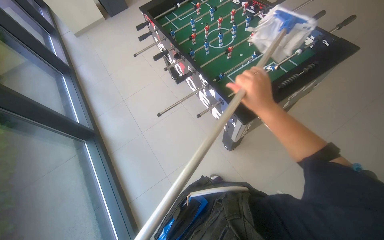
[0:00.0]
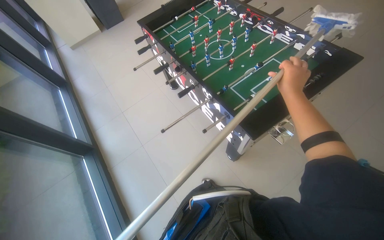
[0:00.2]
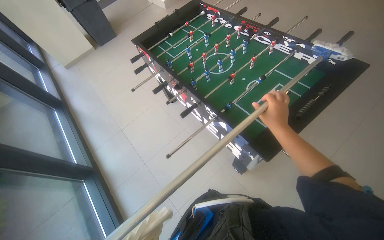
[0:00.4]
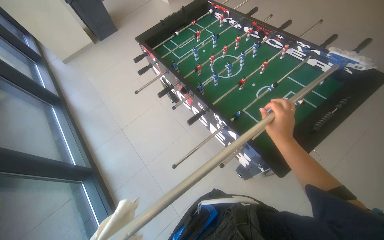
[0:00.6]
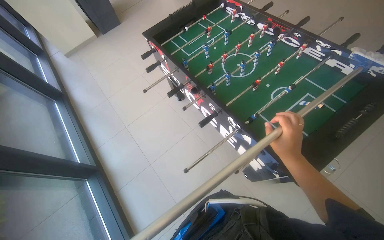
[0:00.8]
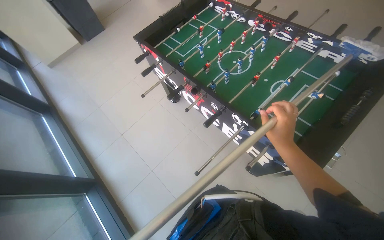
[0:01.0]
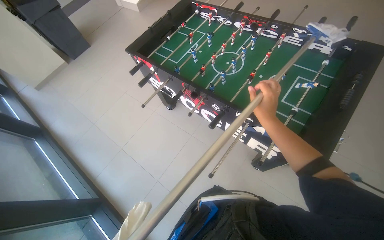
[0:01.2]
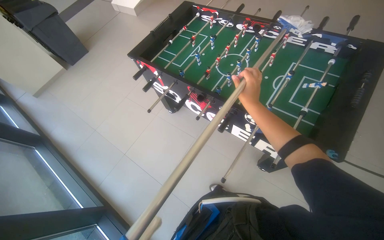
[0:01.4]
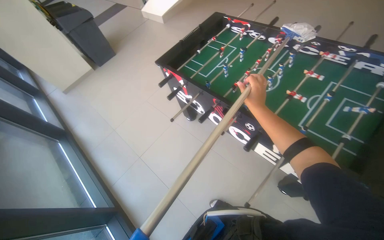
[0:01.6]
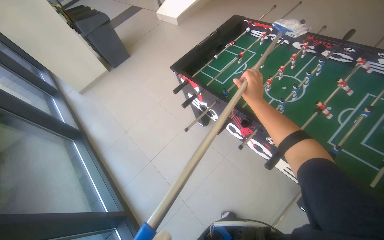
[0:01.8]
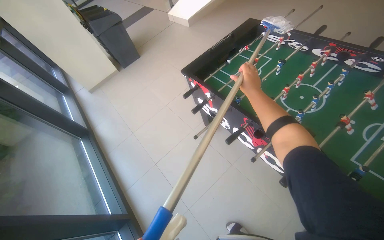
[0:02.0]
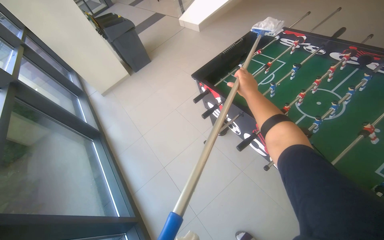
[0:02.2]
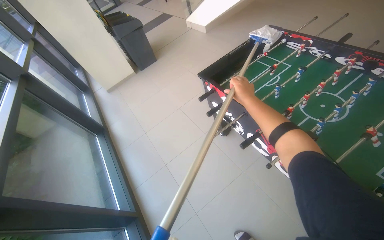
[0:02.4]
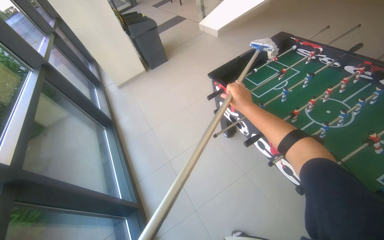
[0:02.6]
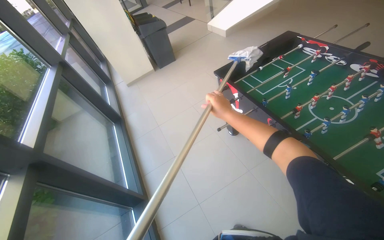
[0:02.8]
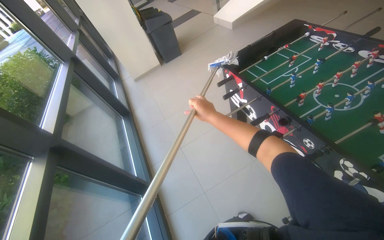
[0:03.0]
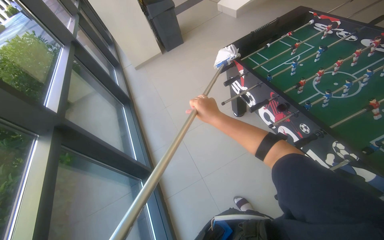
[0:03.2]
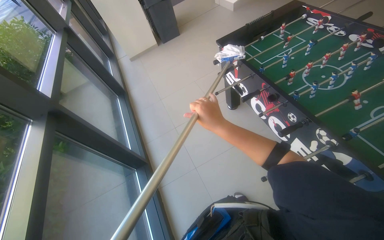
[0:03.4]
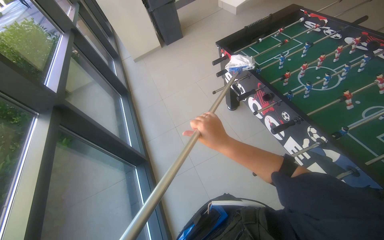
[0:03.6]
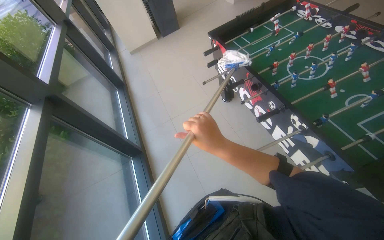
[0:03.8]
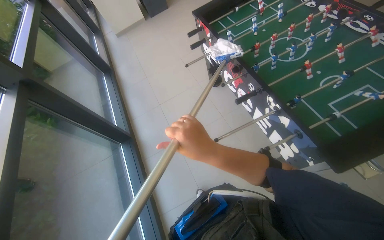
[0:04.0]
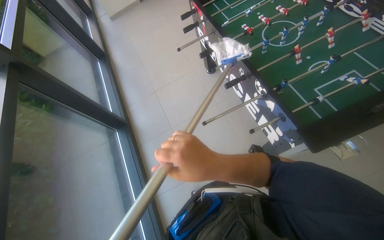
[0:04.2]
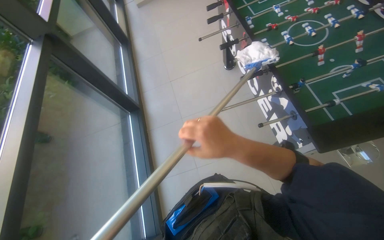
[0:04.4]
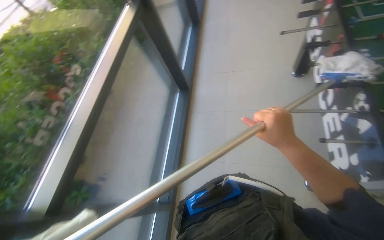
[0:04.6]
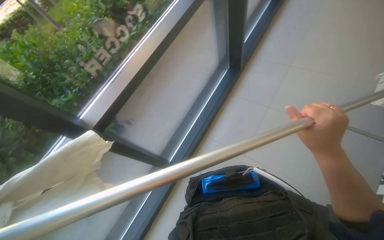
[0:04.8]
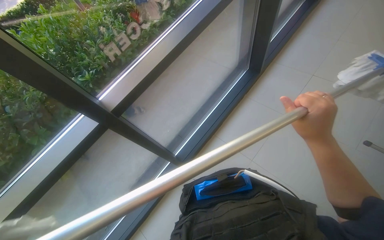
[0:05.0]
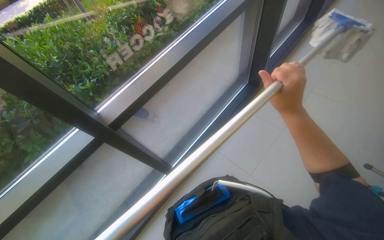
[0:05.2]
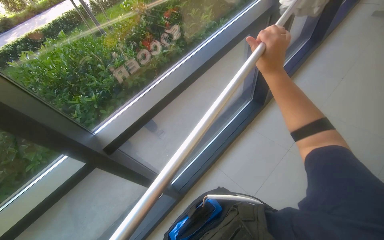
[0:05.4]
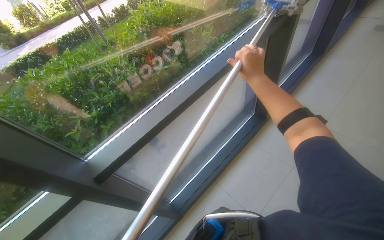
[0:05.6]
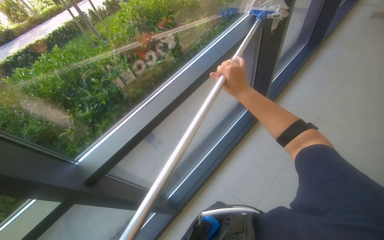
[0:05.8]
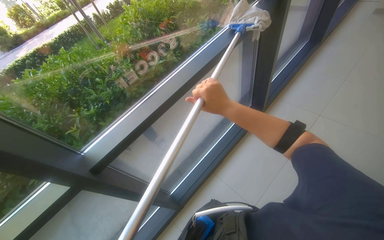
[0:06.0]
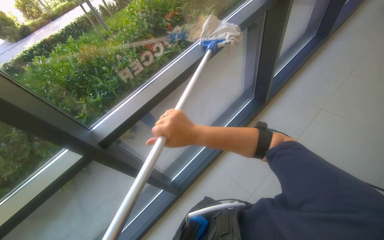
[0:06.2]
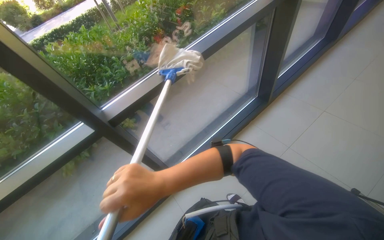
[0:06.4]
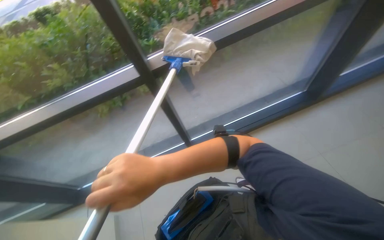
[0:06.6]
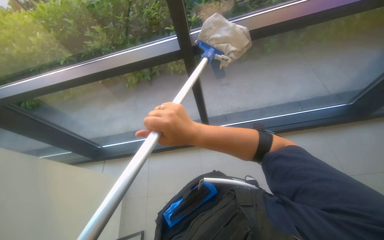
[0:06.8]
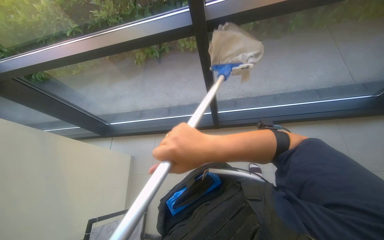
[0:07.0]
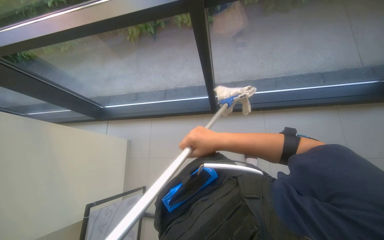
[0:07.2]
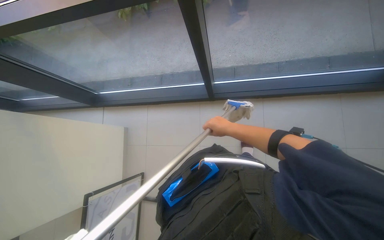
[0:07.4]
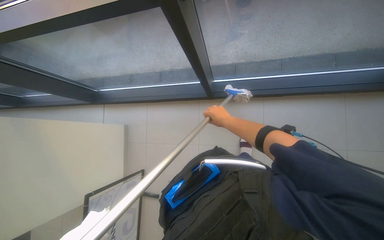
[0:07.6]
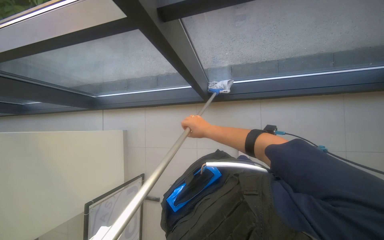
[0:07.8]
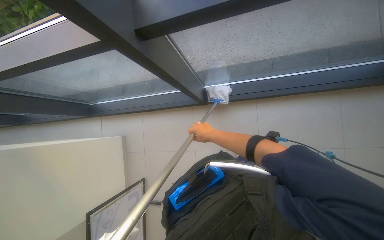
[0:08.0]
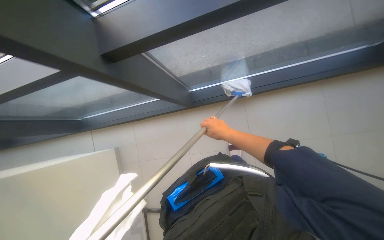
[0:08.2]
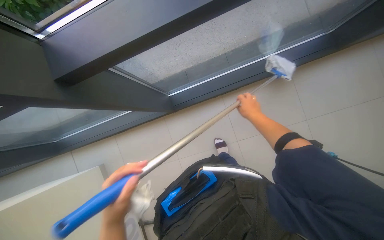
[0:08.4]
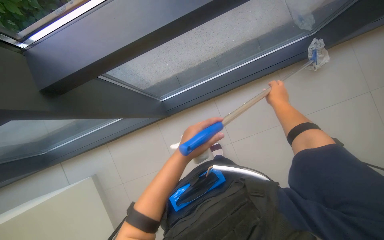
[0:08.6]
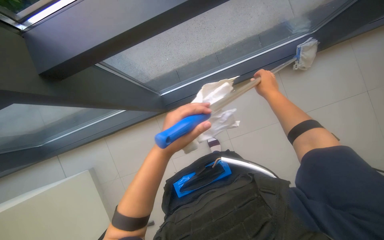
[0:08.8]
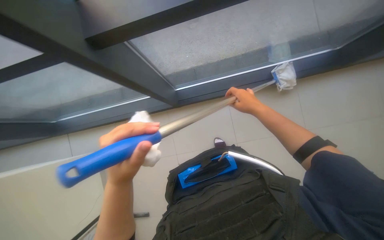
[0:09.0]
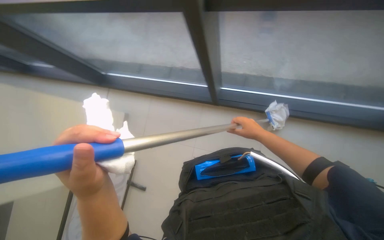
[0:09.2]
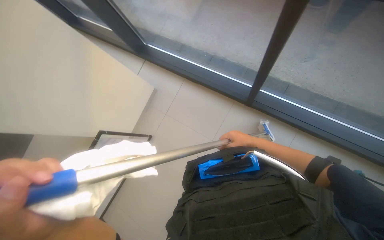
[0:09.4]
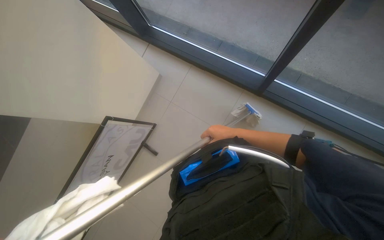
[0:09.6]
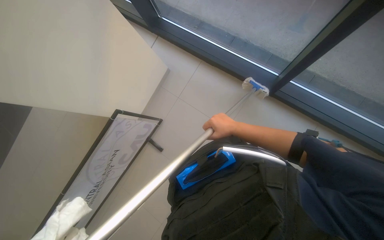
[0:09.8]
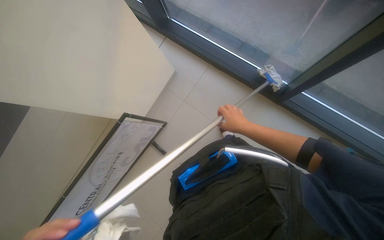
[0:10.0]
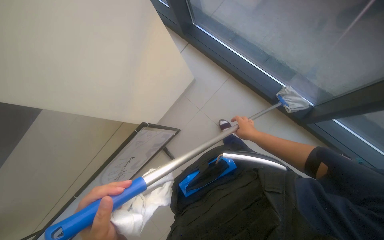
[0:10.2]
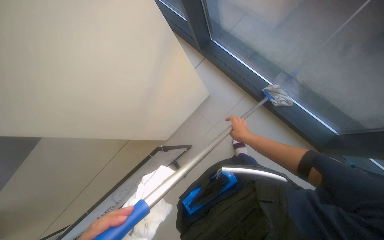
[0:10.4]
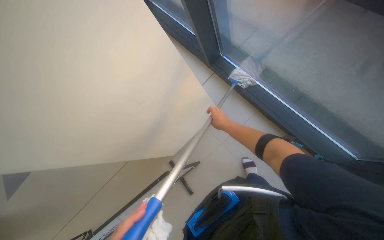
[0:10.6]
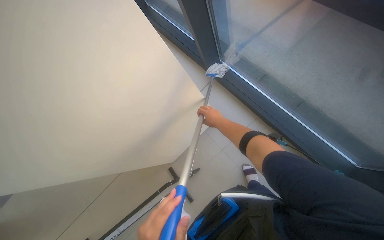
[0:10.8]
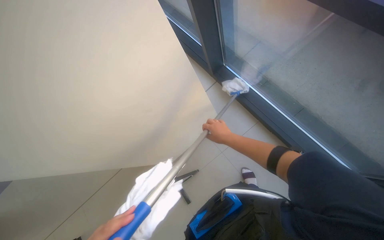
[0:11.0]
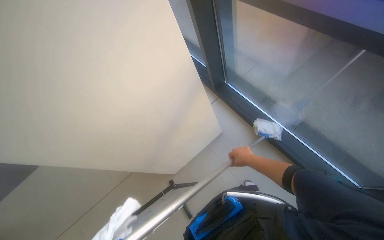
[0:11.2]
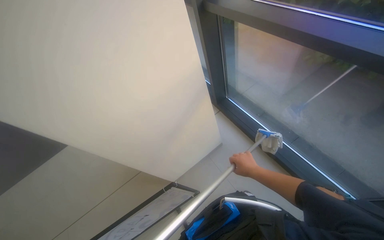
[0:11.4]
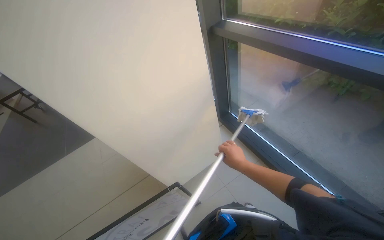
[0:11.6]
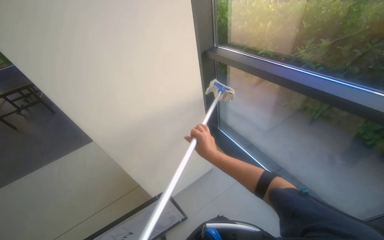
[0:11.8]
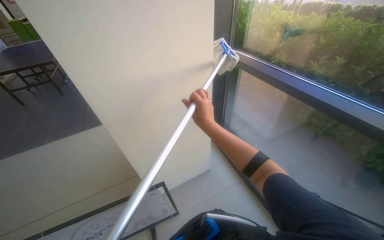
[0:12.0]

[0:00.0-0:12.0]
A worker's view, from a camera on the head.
Job: cleaning windows.
The whole recording: Cleaning glass windows with mop. The worker cleans the glass windows using a mop on a long pole.
0:00.0 to 0:01.6: The camera is carried roughly 60 cm.
0:01.6 to 0:03.0: The head turns to the left by about 20 degrees. The right hand heads to the left, covering roughly 30 cm.
0:03.0 to 0:04.4: The wearer moves about 40 cm. The camera pitches downward, by roughly 15 degrees.
0:04.4 to 0:06.0: The wearer's head swings about 60 degrees to the left.
0:06.0 to 0:07.6: The head rotates approximately 45 degrees to the left. The view tips downward by roughly 40 degrees.
0:07.6 to 0:09.0: The right hand goes left and right, approximately 20 cm each way, reversing 2 times.
0:09.0 to 0:10.4: The right hand moves farther from the camera, some 30 cm.
0:10.4 to 0:12.0: The view tilts approximately 20 degrees upward. The right hand goes left and right, about 20 cm each way, reversing 2 times.

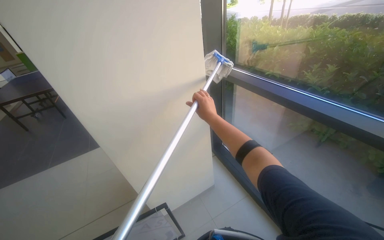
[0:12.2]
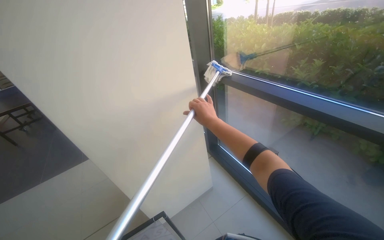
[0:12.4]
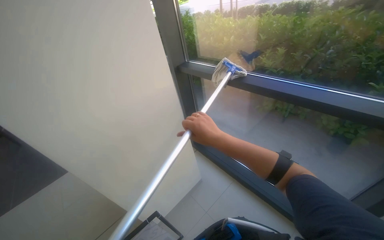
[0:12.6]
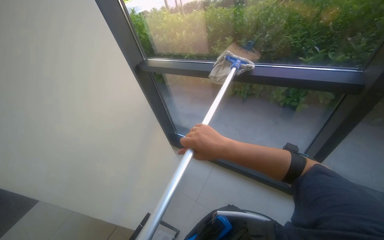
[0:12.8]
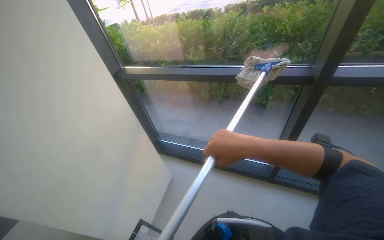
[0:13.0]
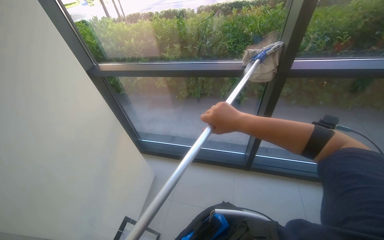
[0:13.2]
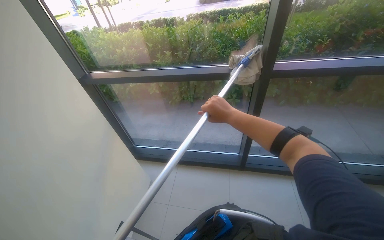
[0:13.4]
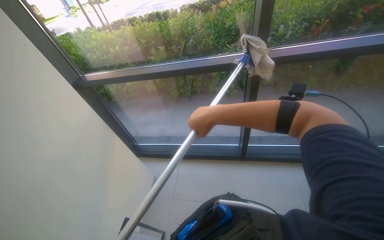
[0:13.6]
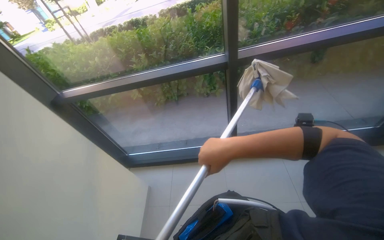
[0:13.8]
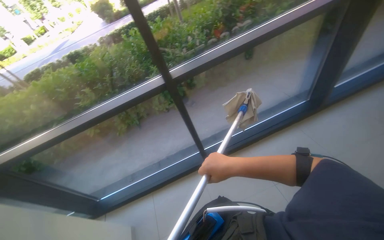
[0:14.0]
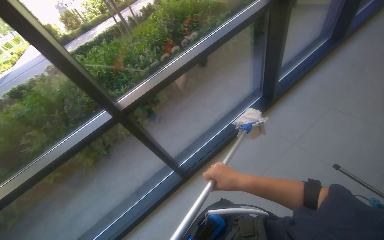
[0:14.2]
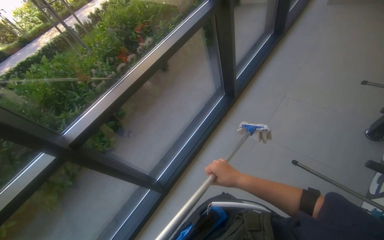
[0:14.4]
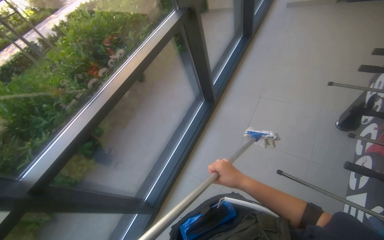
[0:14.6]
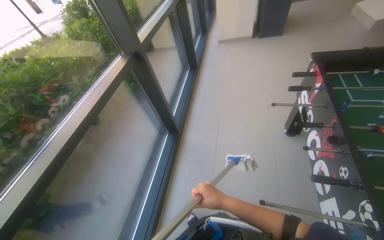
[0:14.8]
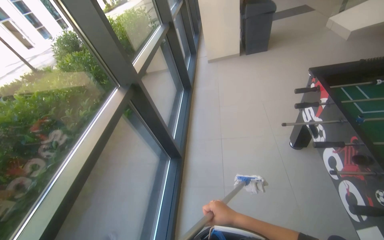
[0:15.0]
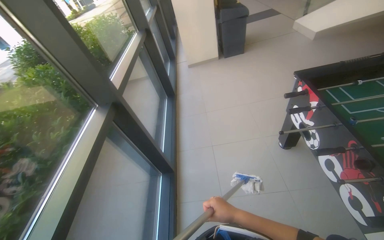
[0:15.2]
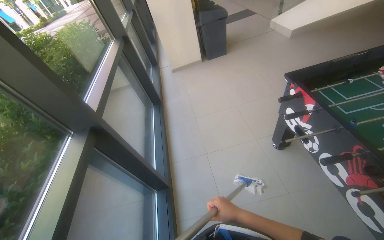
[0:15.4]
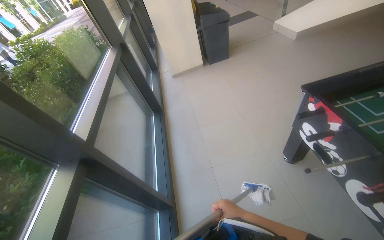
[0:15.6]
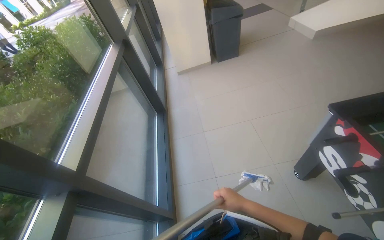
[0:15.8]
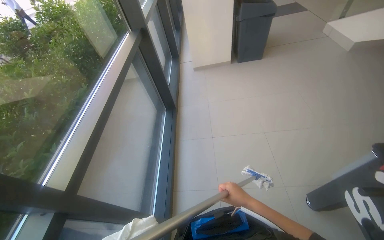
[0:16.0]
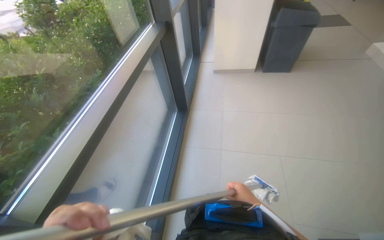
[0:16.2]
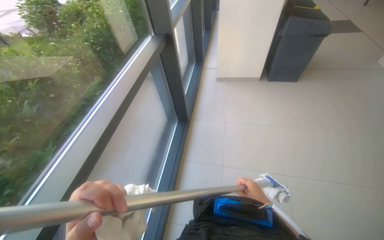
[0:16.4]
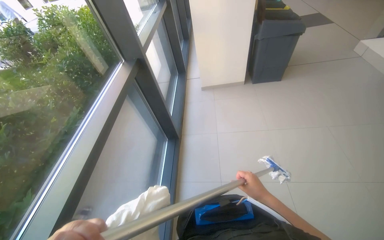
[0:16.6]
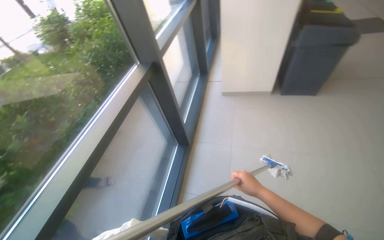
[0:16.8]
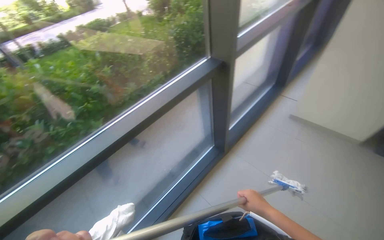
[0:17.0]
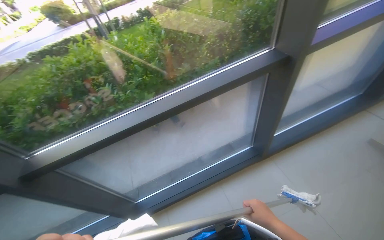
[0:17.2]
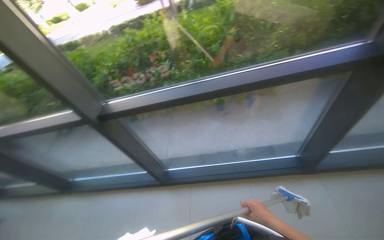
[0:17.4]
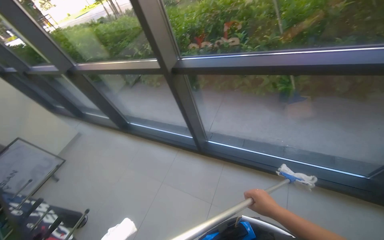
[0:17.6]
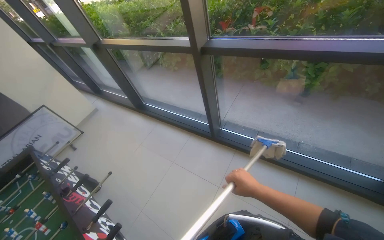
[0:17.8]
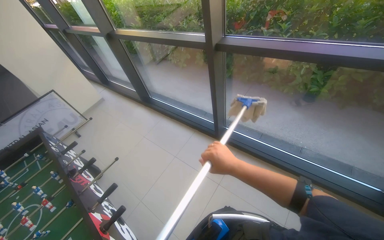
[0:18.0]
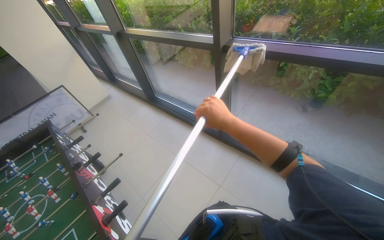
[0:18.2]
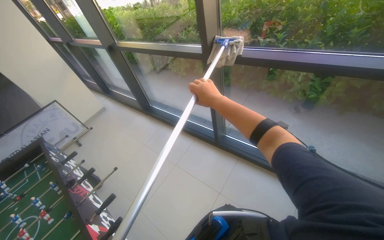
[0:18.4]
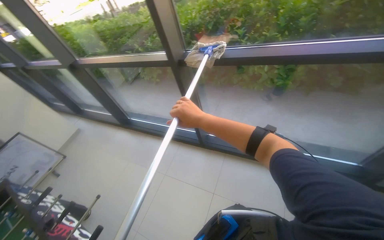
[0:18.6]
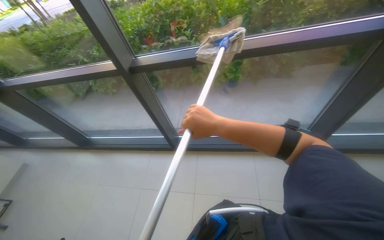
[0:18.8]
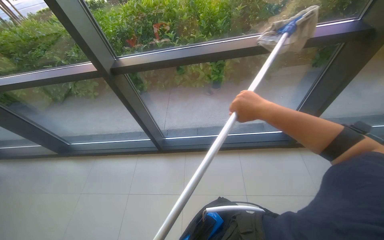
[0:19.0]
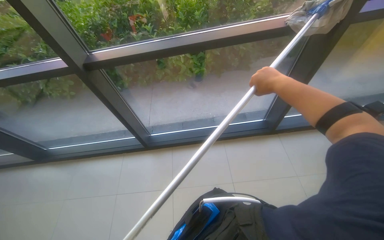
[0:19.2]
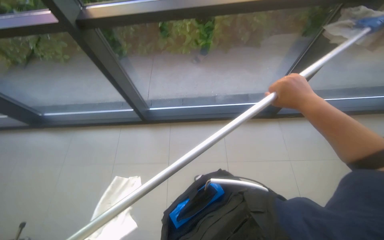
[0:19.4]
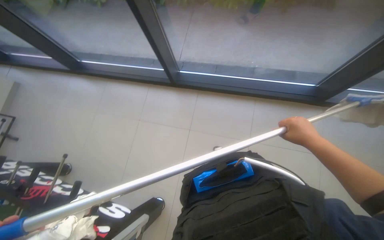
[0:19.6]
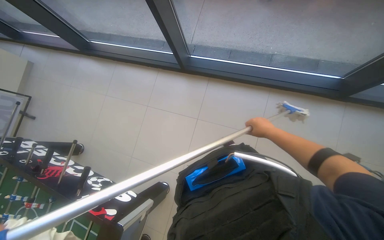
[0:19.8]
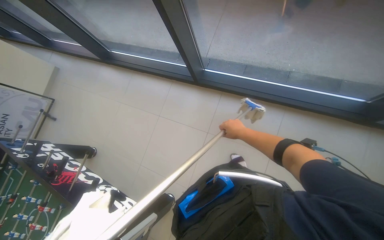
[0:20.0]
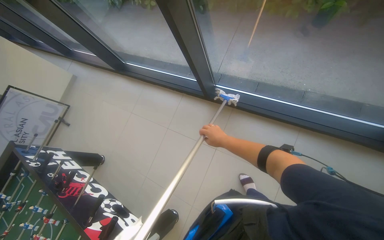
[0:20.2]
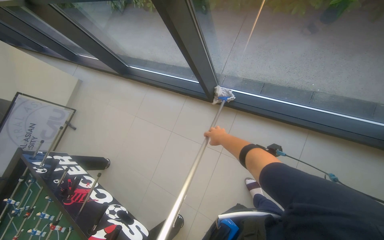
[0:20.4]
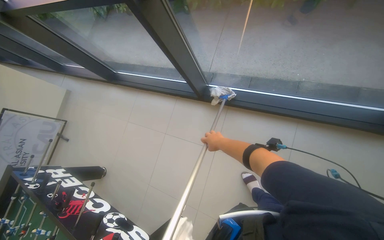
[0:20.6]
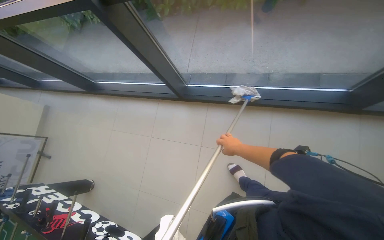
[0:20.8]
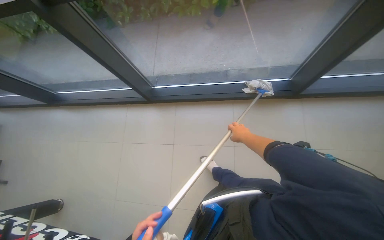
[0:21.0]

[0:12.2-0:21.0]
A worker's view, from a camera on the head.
Job: cleaning windows.
The whole recording: Cleaning glass windows with mop. The worker cleans the glass windows using a mop on a long pole.
0:12.2 to 0:13.6: The head rotates approximately 55 degrees to the right.
0:13.6 to 0:15.2: The camera travels approximately 90 cm. The head turns to the right by approximately 100 degrees. The view tilts roughly 30 degrees upward.
0:15.2 to 0:16.6: The wearer moves about 1 m.
0:16.6 to 0:18.0: The wearer's head swings roughly 120 degrees to the left. The view tilts roughly 25 degrees downward.
0:18.0 to 0:19.6: The wearer's head swings approximately 25 degrees to the right. The view tips downward by roughly 20 degrees.
0:19.6 to 0:21.0: The right hand moves farther from the camera, some 15 cm.
